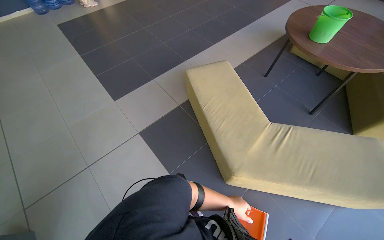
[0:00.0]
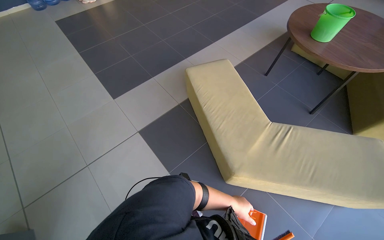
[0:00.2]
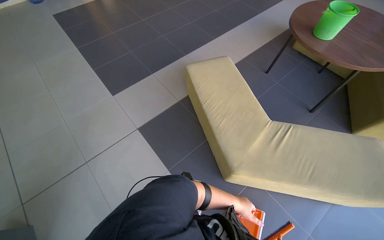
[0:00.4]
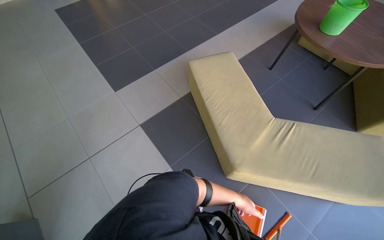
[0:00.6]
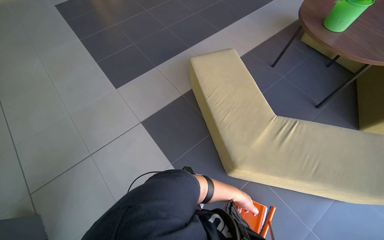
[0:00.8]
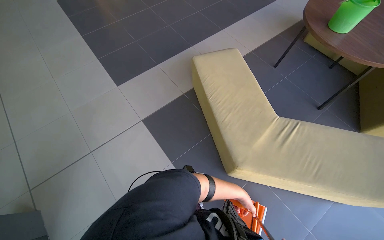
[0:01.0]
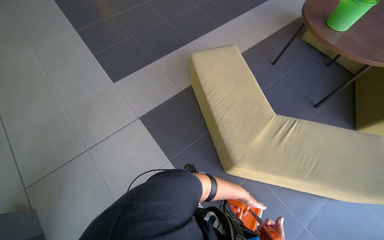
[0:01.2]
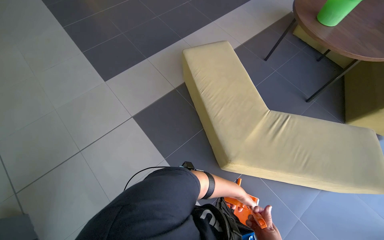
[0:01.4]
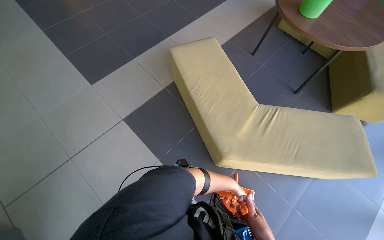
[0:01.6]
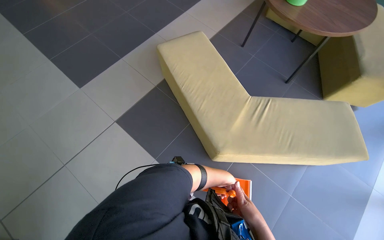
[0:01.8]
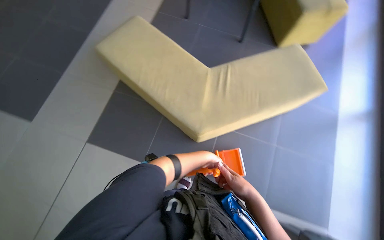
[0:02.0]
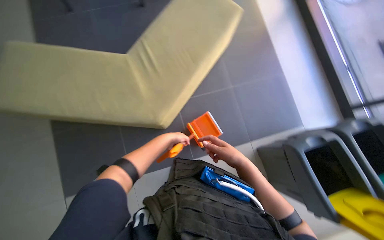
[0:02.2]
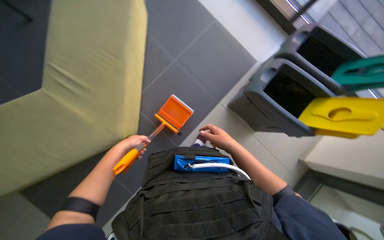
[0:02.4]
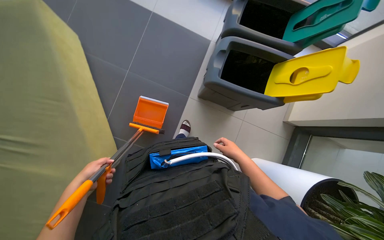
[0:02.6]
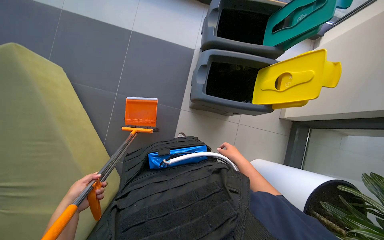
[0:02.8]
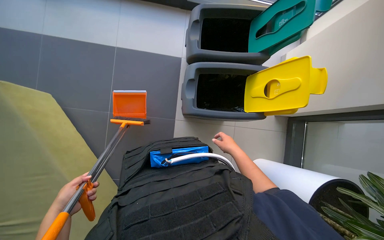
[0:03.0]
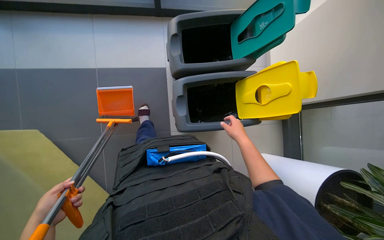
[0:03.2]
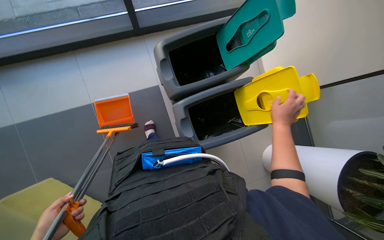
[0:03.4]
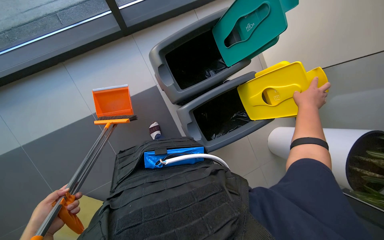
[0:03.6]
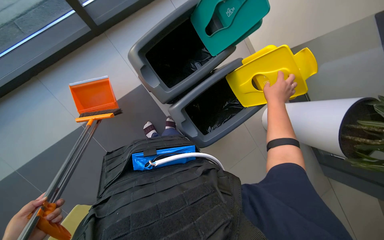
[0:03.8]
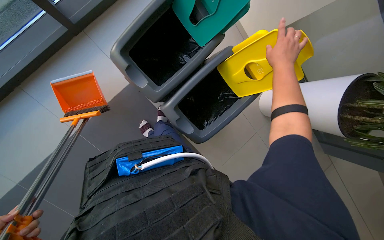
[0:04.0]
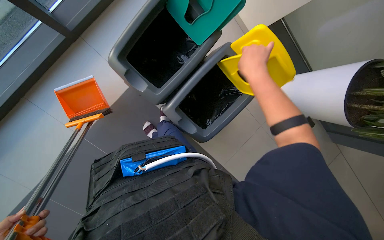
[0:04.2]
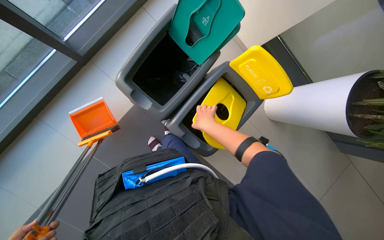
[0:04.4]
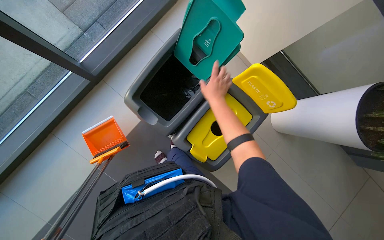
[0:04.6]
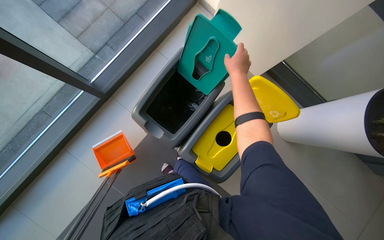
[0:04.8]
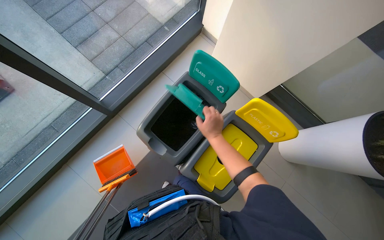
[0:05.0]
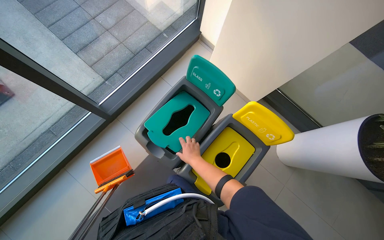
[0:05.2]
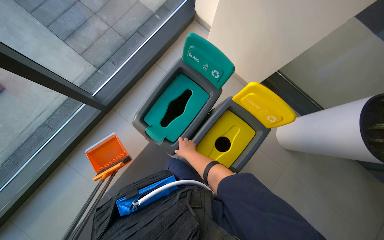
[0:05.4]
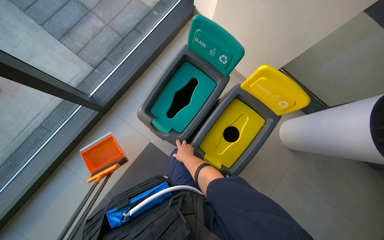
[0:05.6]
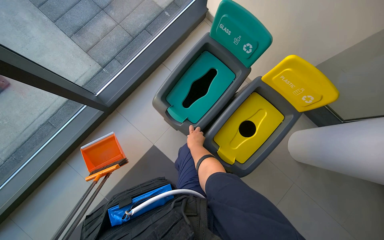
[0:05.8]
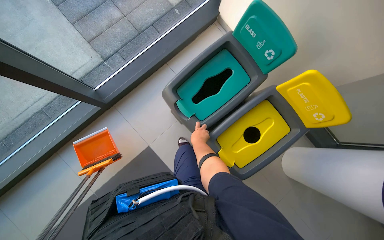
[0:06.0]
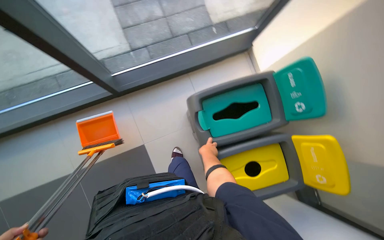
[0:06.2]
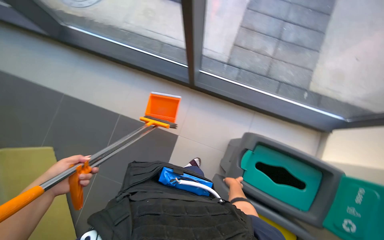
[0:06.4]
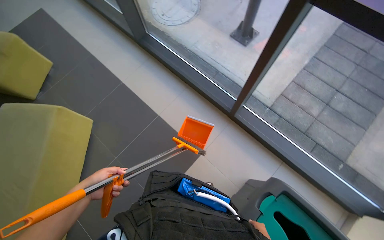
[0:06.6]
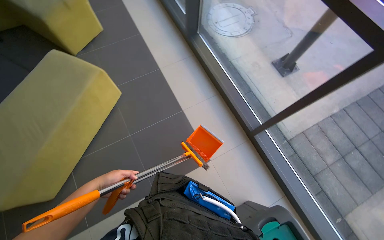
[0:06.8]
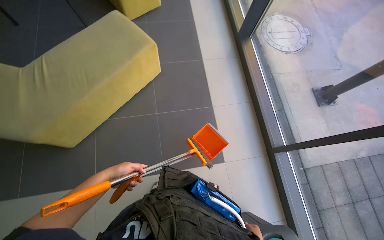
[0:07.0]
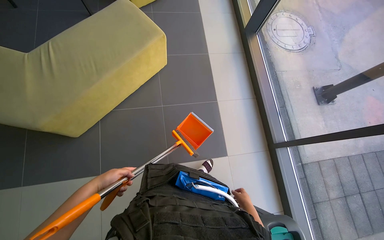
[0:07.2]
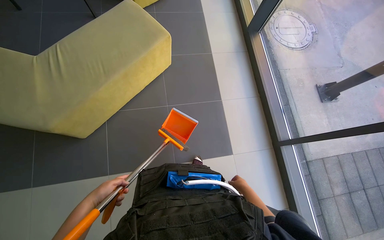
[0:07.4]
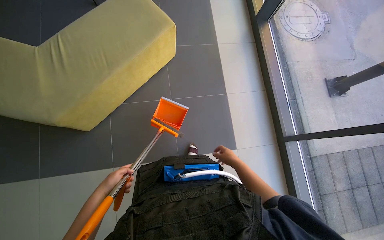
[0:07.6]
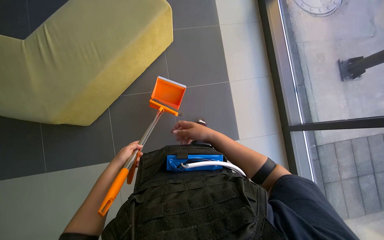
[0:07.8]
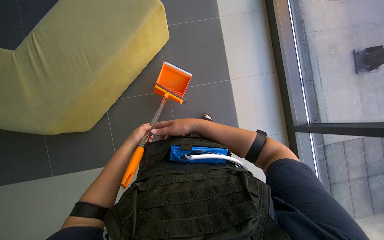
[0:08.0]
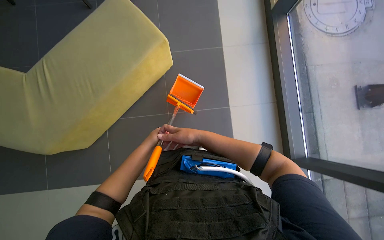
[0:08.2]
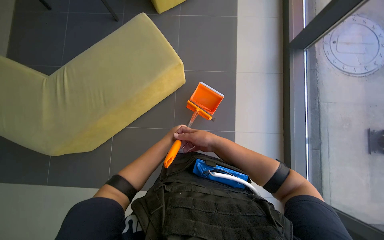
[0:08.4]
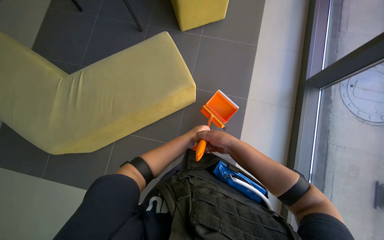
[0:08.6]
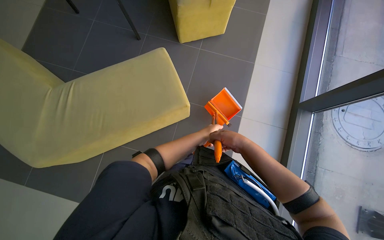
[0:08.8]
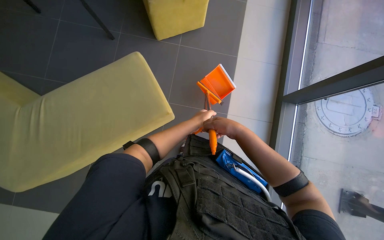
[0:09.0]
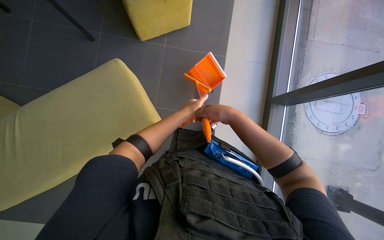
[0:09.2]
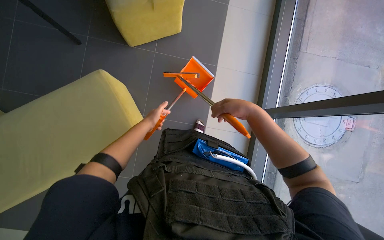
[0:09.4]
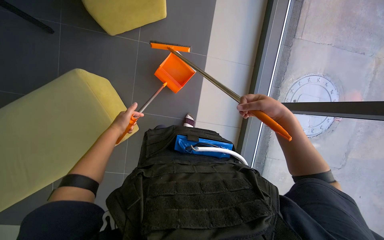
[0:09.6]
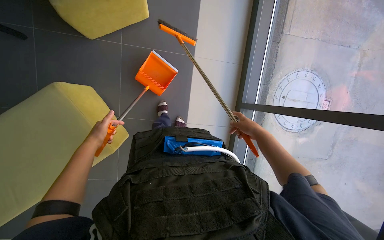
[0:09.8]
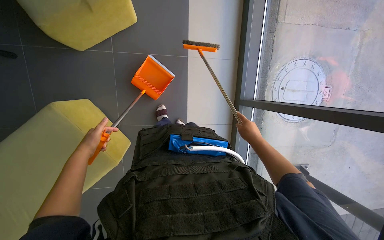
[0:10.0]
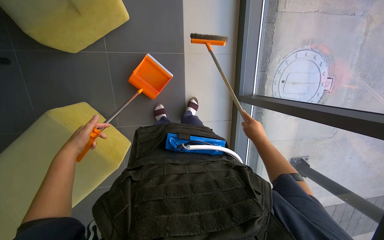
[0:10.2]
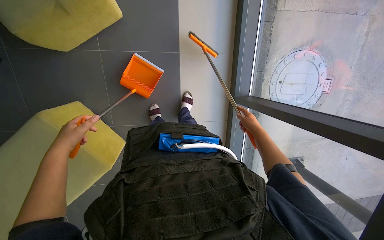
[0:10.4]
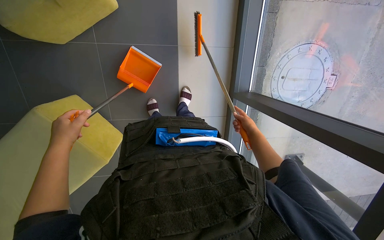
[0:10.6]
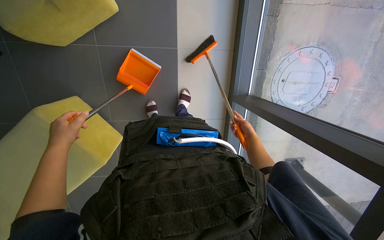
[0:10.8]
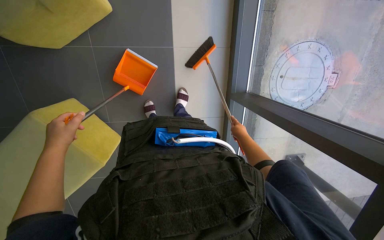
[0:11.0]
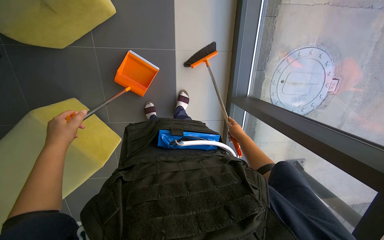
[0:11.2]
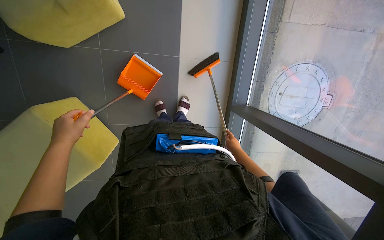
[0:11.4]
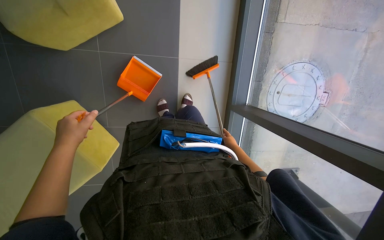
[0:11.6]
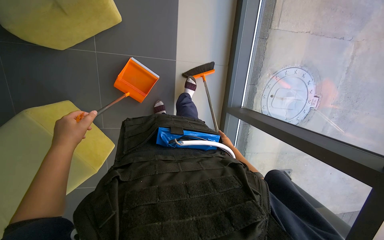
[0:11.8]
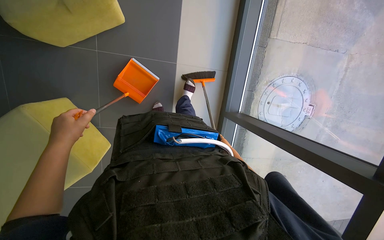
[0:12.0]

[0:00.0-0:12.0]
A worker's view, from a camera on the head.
Job: sweeping floor.
The whole recording: Sweeping floor with broom and dustpan. The worker sweeps the floor with a broom and collects debris with a dustpan.
0:01.6 to 0:03.0: The head travels roughly 40 cm. The wearer looks about 130 degrees further to the right. The wearer looks roughly 30 degrees further downward.
0:03.0 to 0:04.4: The scene turns approximately 45 degrees counterclockwise in the picture.
0:04.4 to 0:06.0: The camera pitches upward, by some 20 degrees. The right hand goes nearer and farther, roughly 20 cm each way, reversing 2 times.
0:07.6 to 0:09.0: The right hand heads up the picture, covering approximately 50 cm, and travels to the left and back again, some 15 cm each way.
0:09.0 to 0:10.4: The camera is carried some 60 cm. The camera pitches downward, by some 20 degrees.

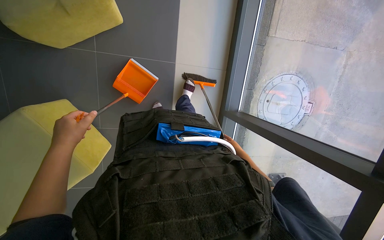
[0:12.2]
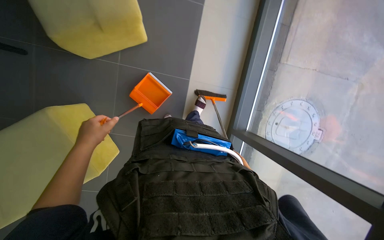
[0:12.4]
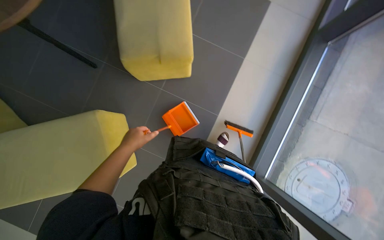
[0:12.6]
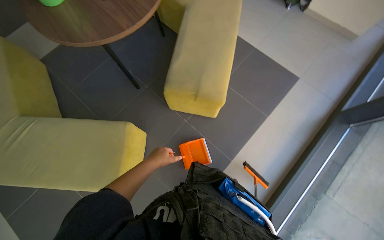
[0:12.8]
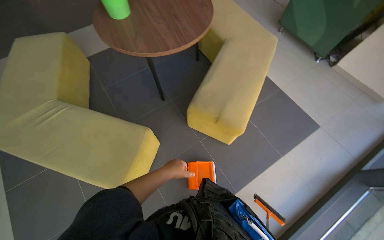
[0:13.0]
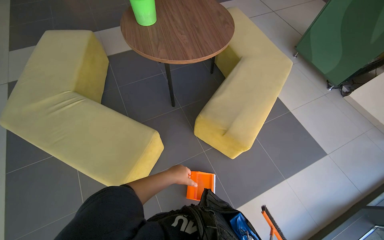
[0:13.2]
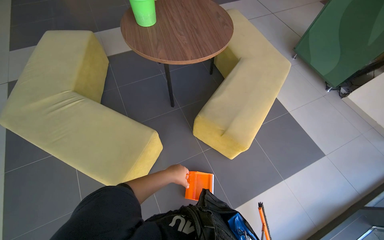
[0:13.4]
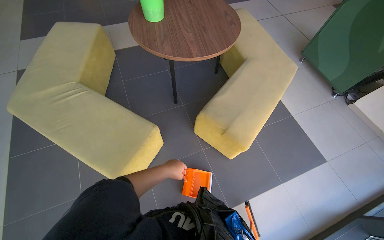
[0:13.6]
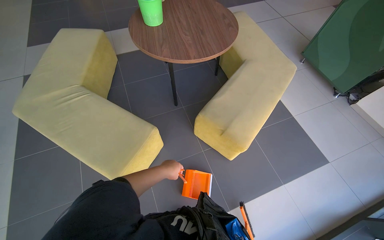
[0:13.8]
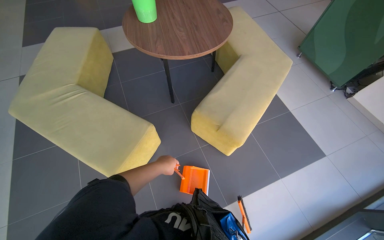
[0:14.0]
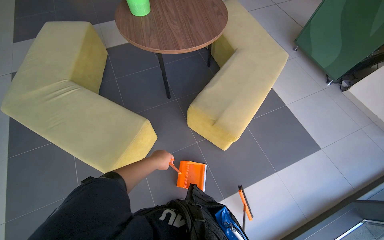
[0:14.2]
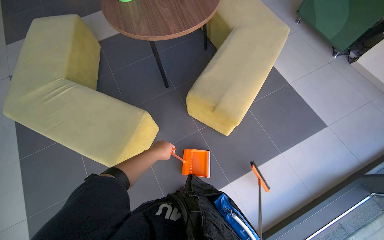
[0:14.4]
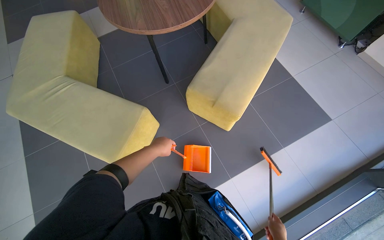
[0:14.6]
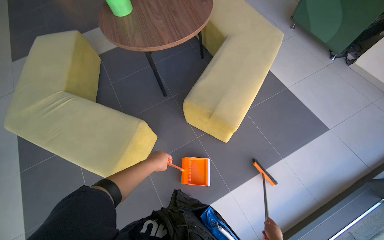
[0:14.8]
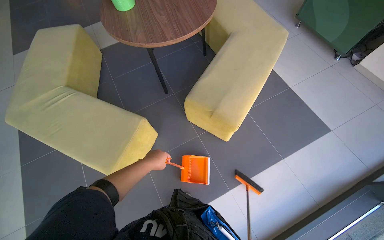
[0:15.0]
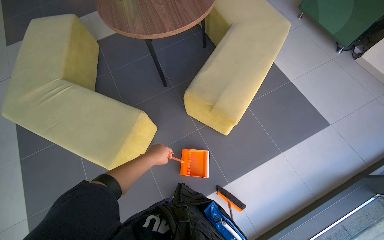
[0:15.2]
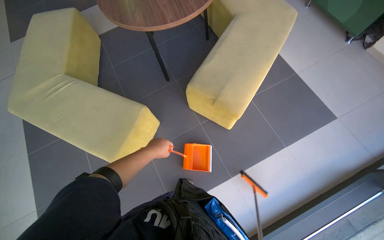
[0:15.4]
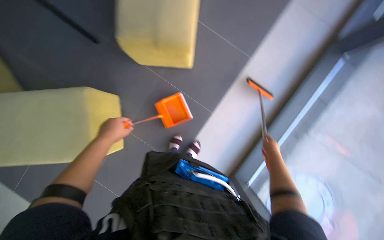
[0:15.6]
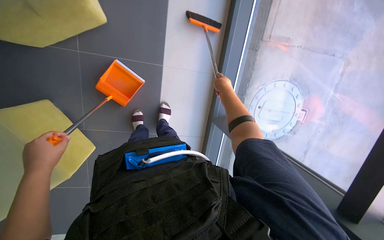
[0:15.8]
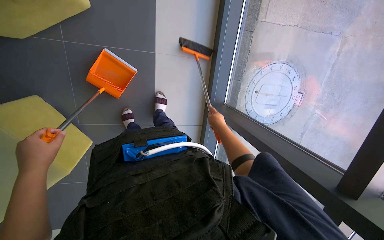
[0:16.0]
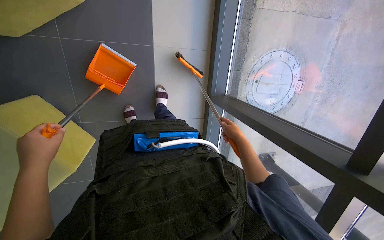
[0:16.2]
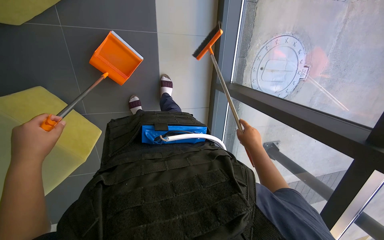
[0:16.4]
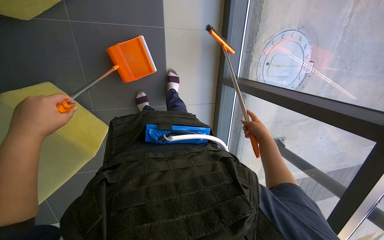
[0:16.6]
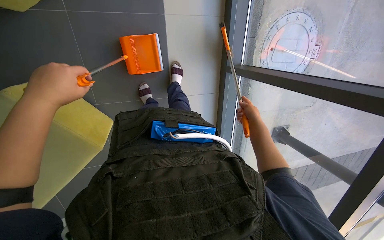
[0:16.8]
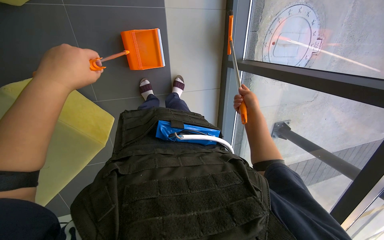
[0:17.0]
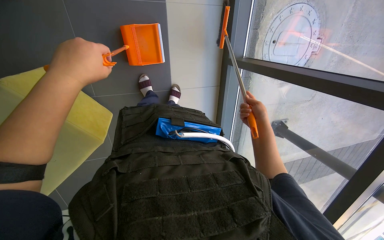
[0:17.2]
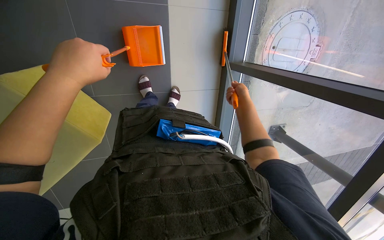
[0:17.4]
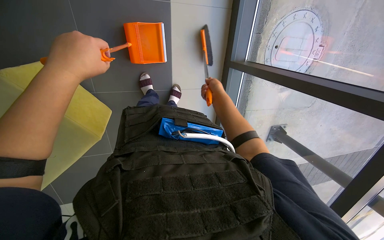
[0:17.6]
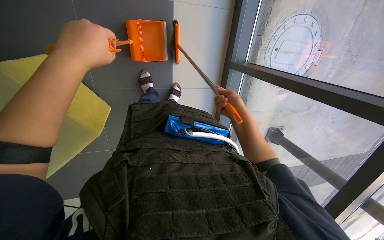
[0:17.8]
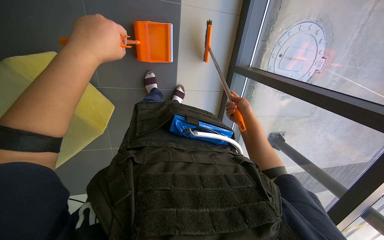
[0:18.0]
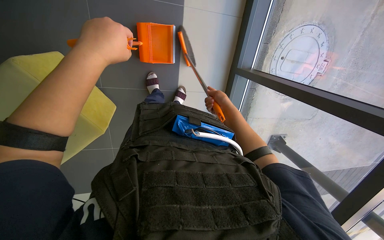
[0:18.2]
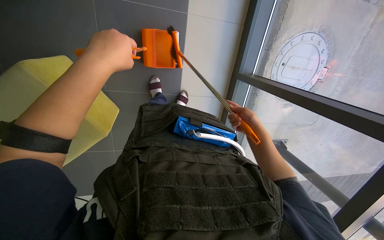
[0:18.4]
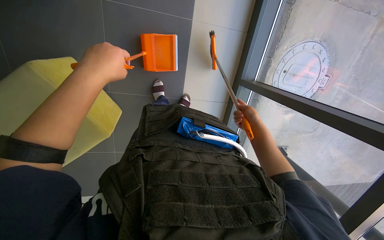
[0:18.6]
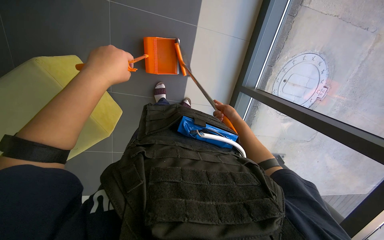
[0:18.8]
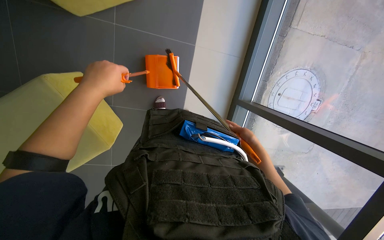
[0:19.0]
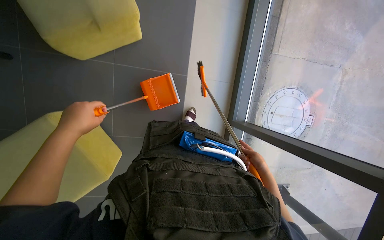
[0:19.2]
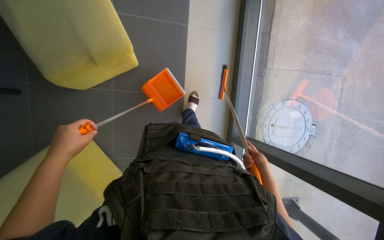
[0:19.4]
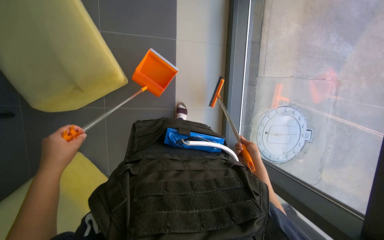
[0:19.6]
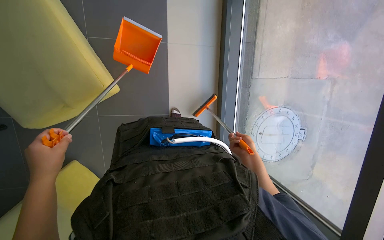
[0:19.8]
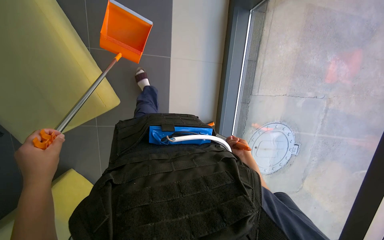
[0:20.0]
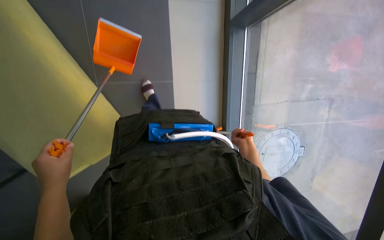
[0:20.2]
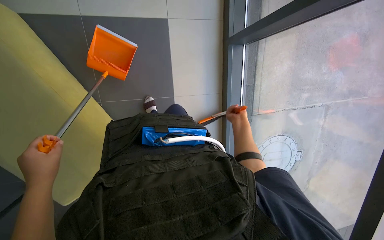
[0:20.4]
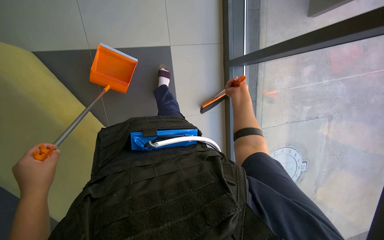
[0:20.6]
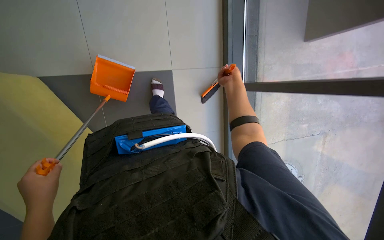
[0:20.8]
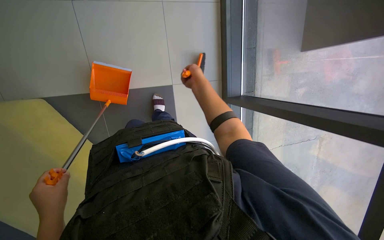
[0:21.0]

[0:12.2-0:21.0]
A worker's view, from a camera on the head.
Job: sweeping floor.
The whole recording: Sweeping floor with broom and dustpan. The worker sweeps the floor with a broom and collects debris with a dustpan.
0:12.2 to 0:13.6: The head rotates about 65 degrees to the left. The view tilts some 45 degrees upward.
0:15.2 to 0:16.6: The head turns to the right by some 65 degrees. The wearer looks approximately 45 degrees further downward.
0:16.6 to 0:18.0: The right hand reaches approximately 20 cm to the left, then returns, while the left hand heads up the picture, covering about 10 cm.
0:18.0 to 0:19.6: The view tips upward by about 30 degrees. The left hand moves down the picture and to the left, about 20 cm.
0:19.6 to 0:21.0: The camera pitches upward, by roughly 20 degrees. The right hand is displaced up the picture by approximately 40 cm.
